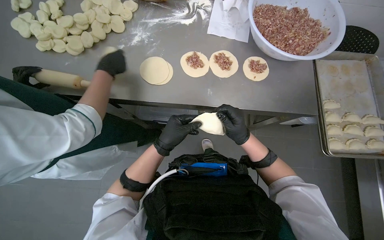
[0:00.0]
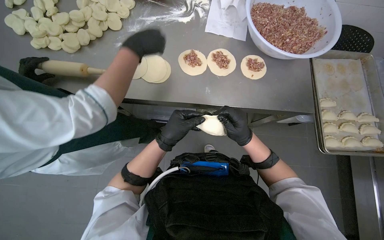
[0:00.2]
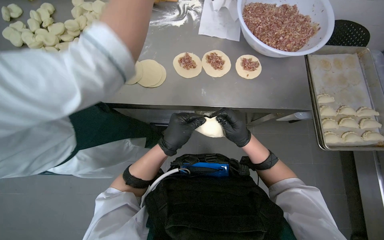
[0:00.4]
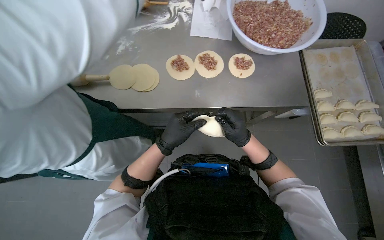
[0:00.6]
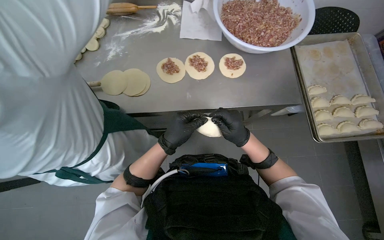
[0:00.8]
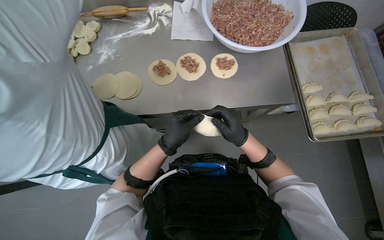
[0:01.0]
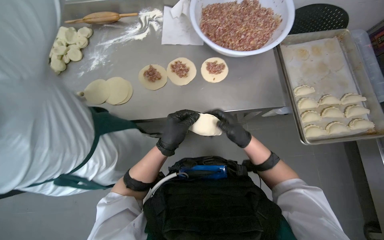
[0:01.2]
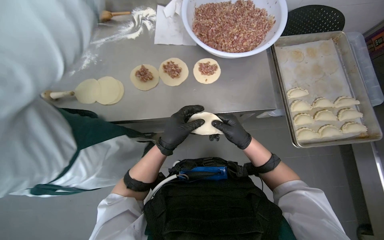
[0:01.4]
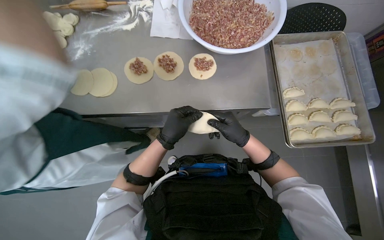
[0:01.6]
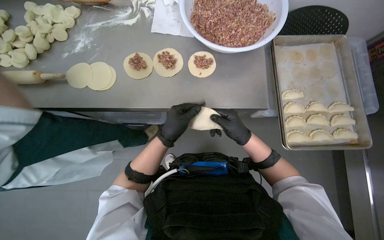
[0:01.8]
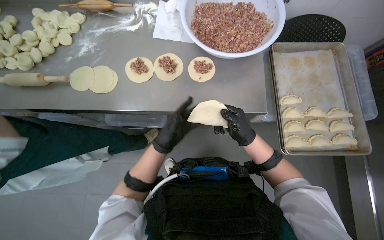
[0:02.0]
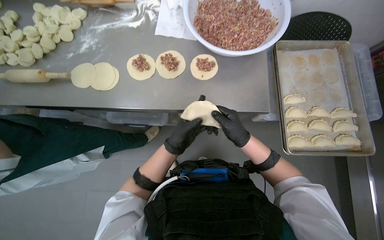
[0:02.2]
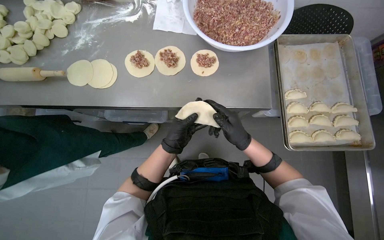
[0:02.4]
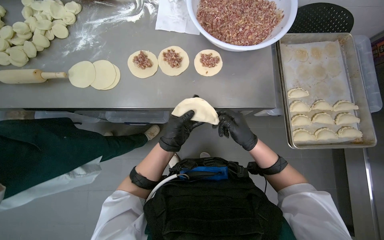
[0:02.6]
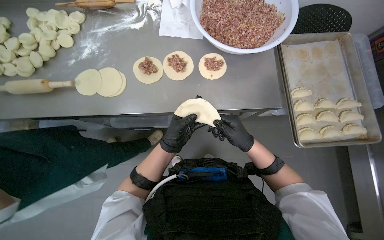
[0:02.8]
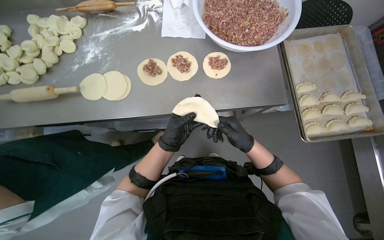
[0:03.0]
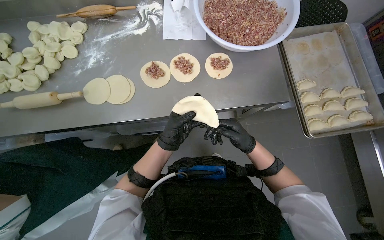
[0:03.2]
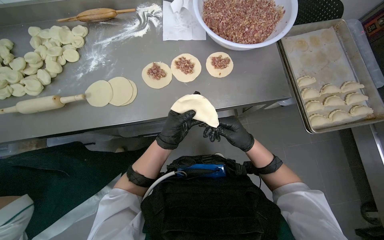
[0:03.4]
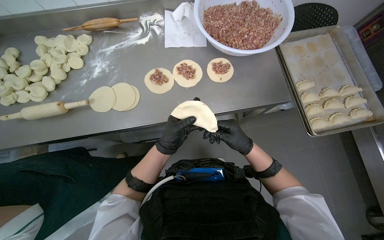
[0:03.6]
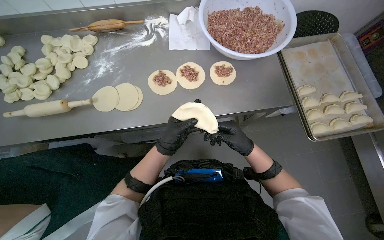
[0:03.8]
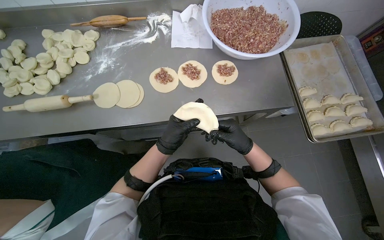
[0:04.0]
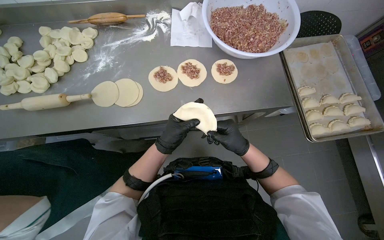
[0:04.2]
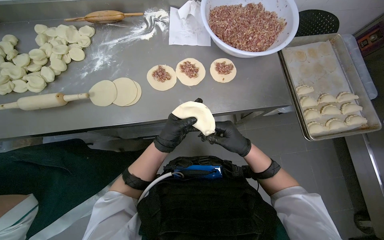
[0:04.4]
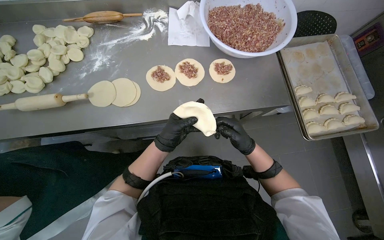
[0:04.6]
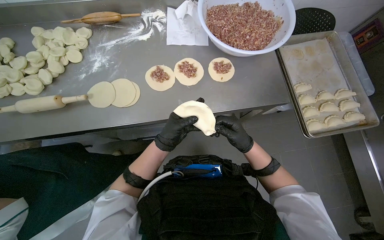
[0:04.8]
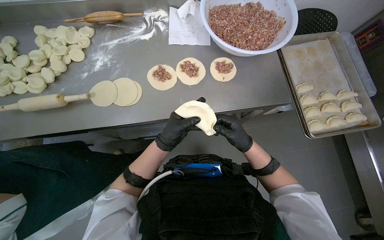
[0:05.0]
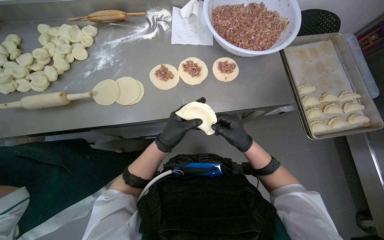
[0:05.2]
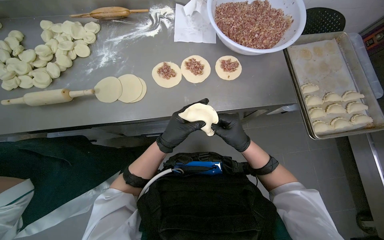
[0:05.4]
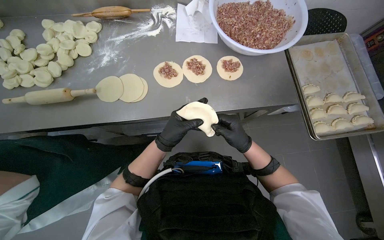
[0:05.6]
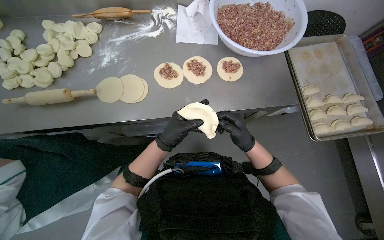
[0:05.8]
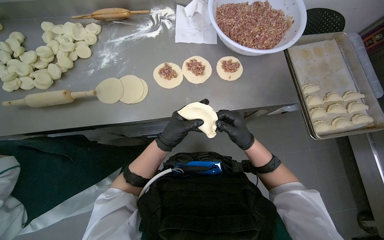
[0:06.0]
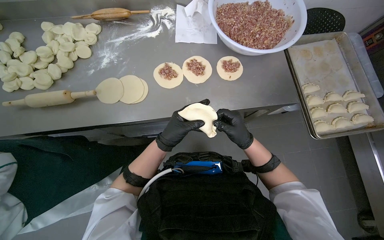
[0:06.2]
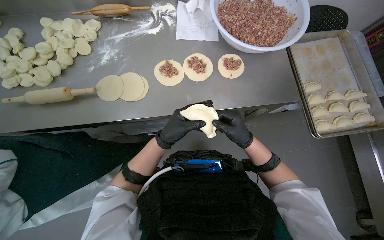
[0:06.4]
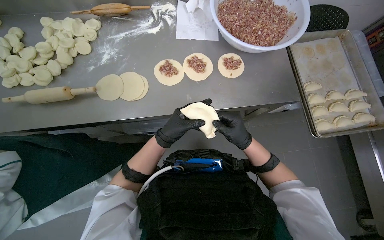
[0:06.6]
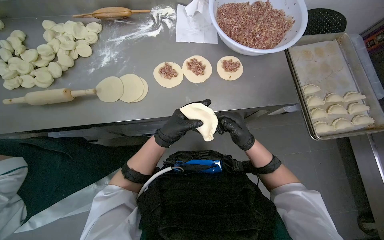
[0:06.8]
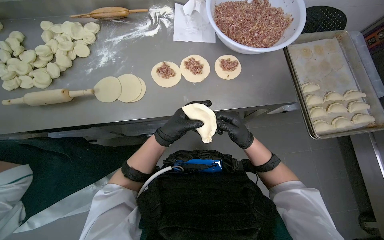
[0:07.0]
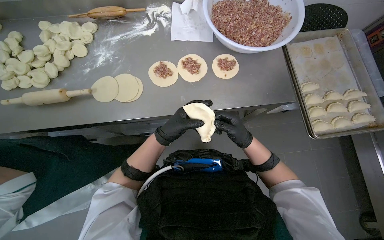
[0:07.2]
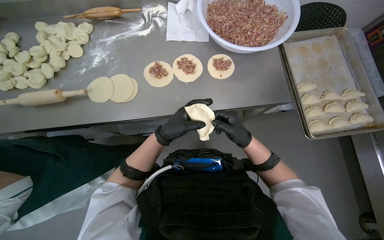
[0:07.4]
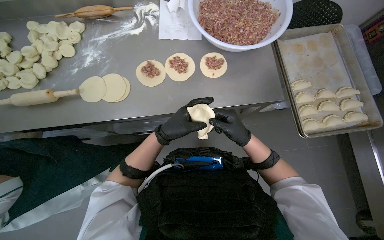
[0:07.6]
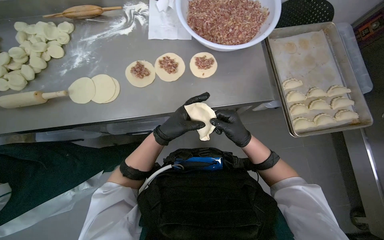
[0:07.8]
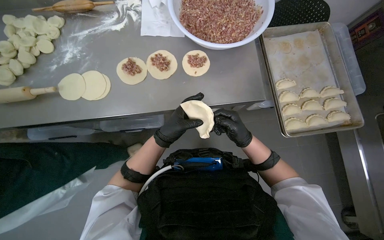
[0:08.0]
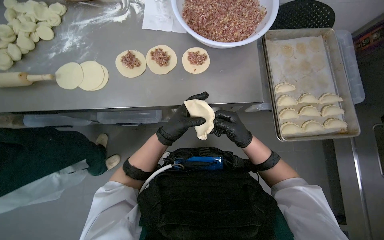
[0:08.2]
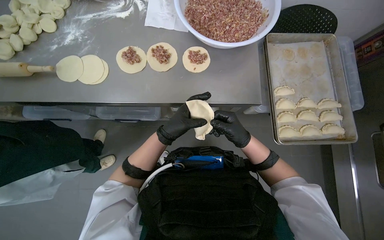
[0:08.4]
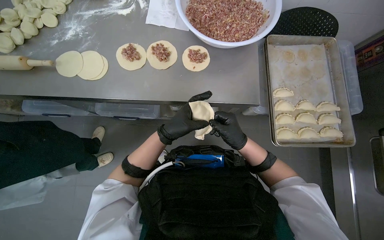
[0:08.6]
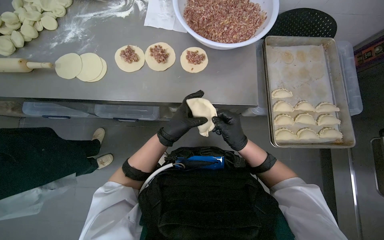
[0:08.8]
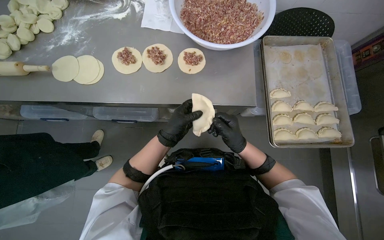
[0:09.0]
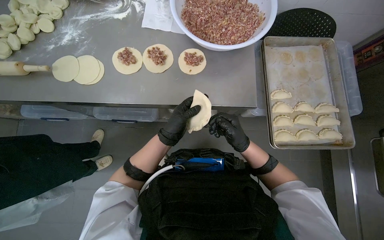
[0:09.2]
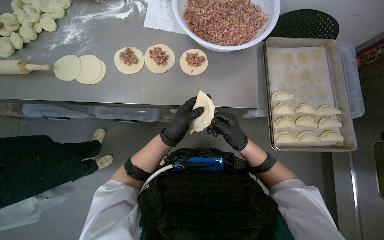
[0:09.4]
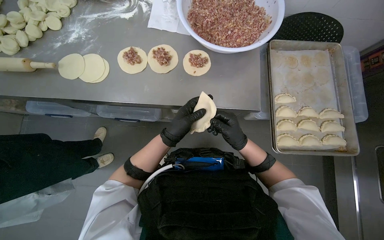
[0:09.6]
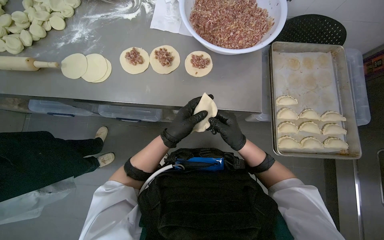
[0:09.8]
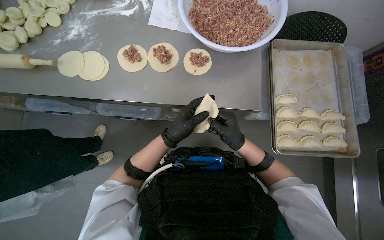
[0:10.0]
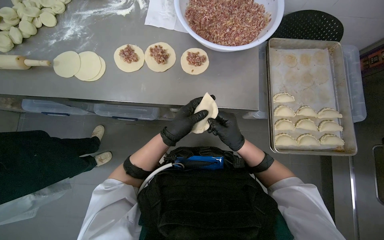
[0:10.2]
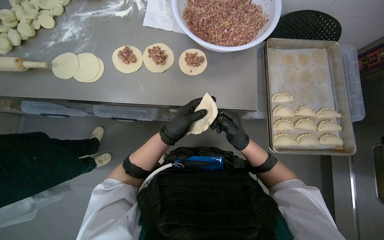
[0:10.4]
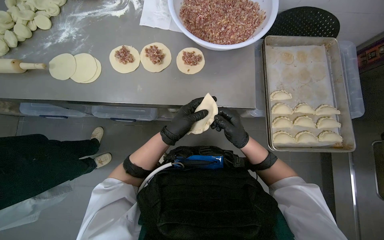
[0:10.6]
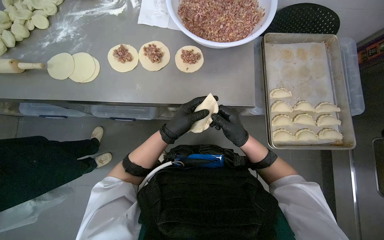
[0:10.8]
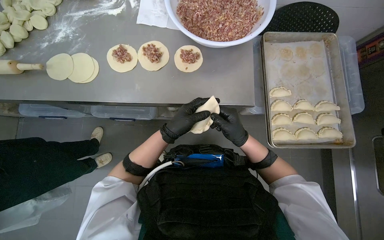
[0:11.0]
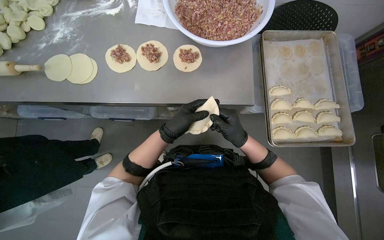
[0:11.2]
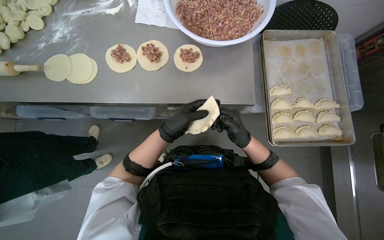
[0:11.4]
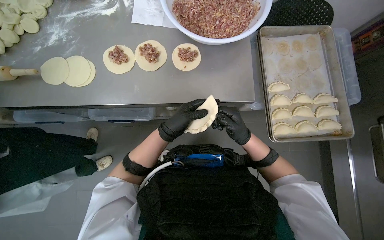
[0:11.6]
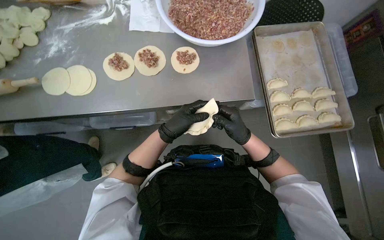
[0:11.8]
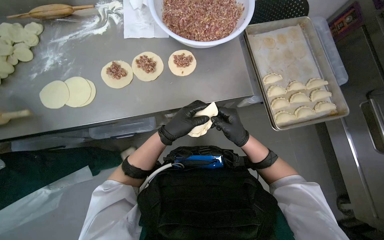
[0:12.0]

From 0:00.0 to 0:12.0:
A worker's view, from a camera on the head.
Job: preparing food.
The whole recording: Preparing meat-filled dumplings. The worker places meat filling onto dough circles, seals them, and places them onto a tray.
From 0:03.0 to 0:04.4: The hands stay close to where they were, moving slightly.
From 0:04.4 to 0:07.6: The hands stay close to where they were, moving slightly.
From 0:09.0 to 0:12.0: The hands make small movements and keep their place.

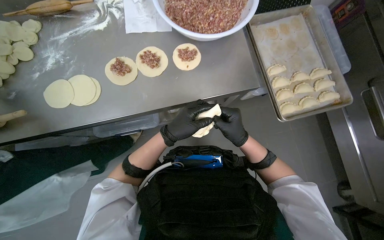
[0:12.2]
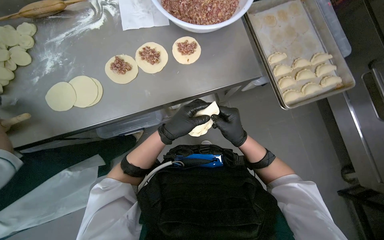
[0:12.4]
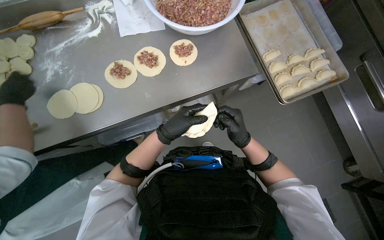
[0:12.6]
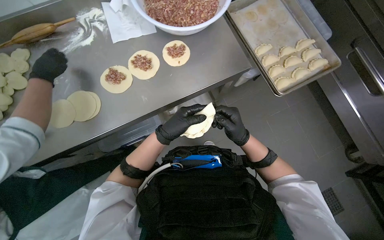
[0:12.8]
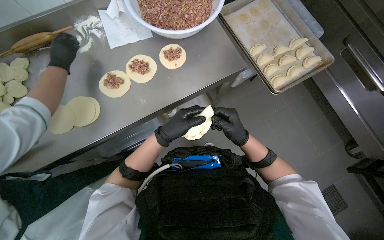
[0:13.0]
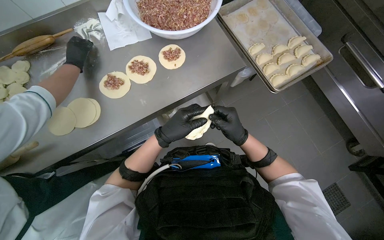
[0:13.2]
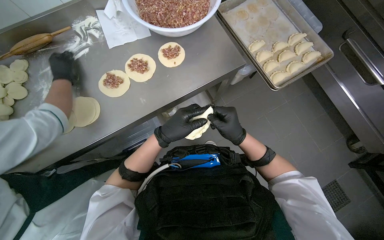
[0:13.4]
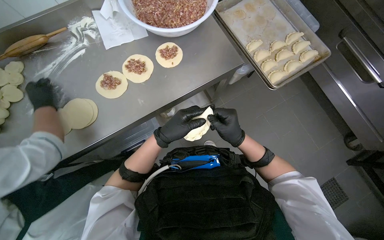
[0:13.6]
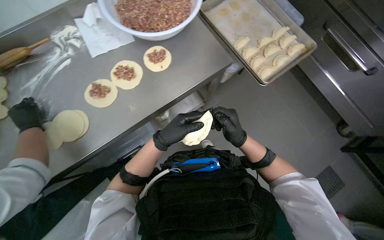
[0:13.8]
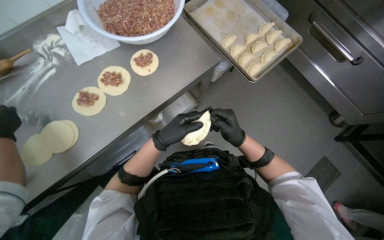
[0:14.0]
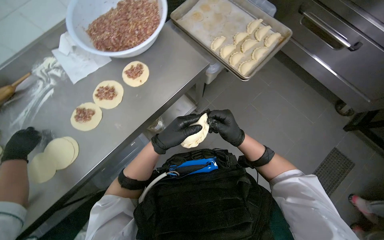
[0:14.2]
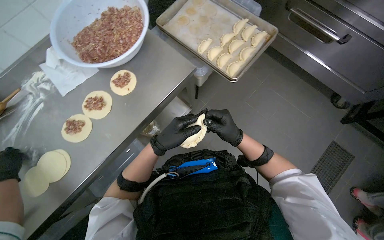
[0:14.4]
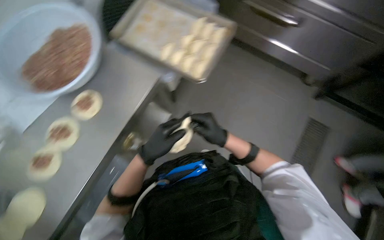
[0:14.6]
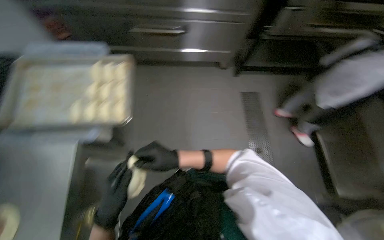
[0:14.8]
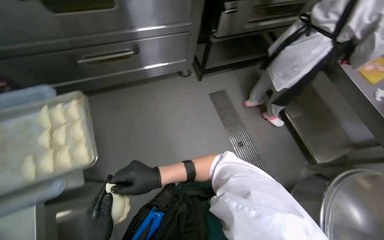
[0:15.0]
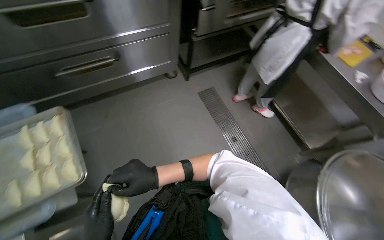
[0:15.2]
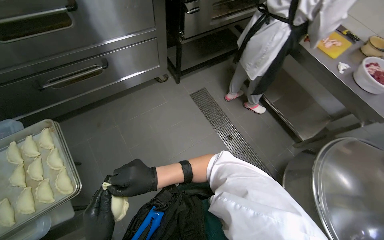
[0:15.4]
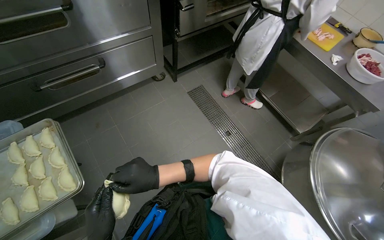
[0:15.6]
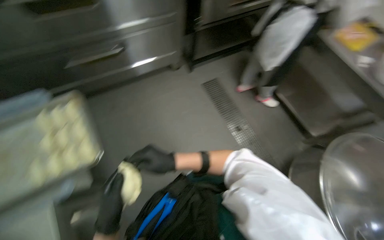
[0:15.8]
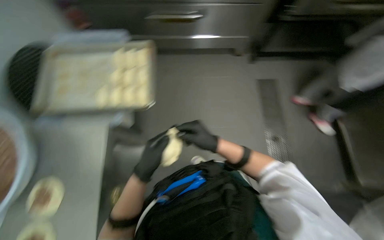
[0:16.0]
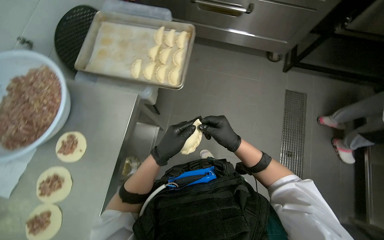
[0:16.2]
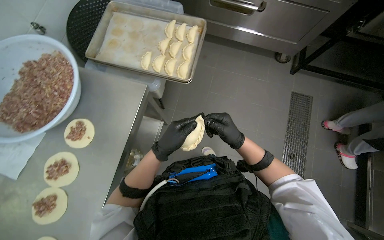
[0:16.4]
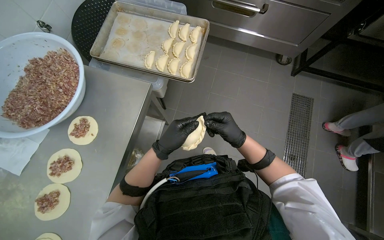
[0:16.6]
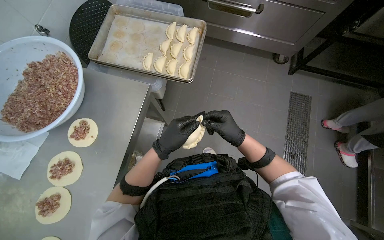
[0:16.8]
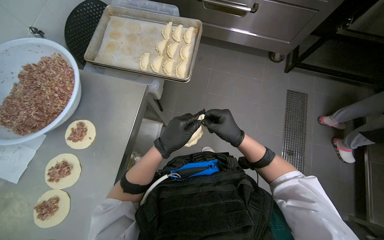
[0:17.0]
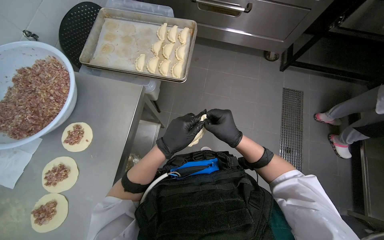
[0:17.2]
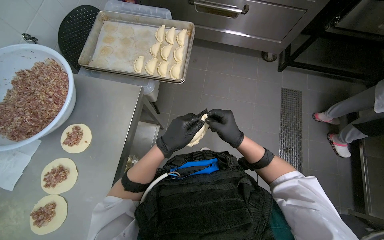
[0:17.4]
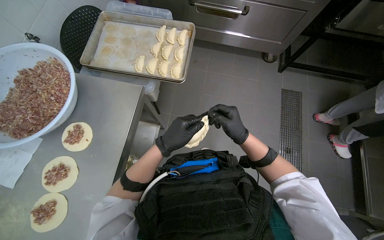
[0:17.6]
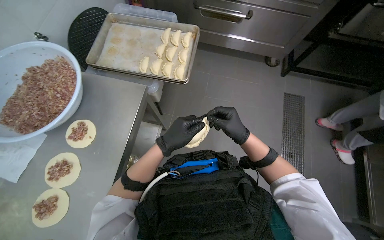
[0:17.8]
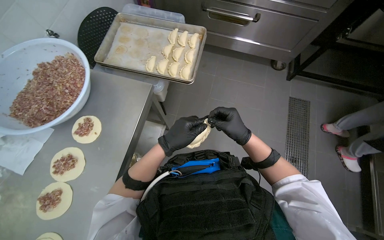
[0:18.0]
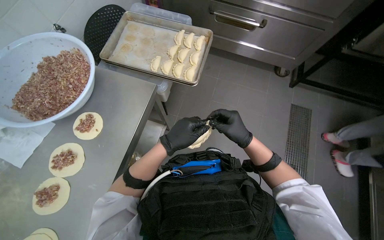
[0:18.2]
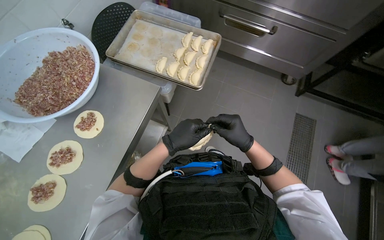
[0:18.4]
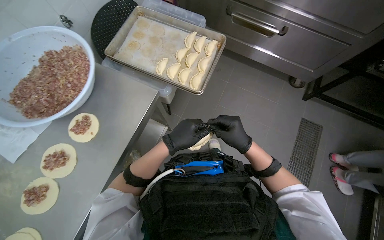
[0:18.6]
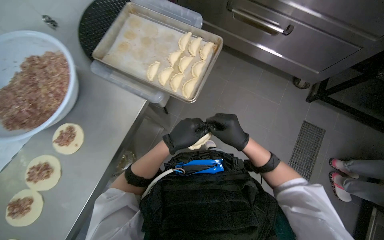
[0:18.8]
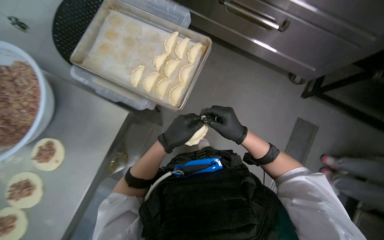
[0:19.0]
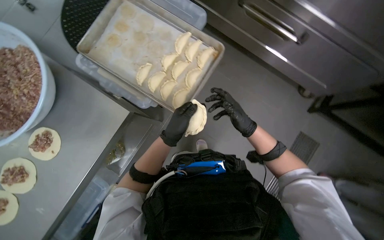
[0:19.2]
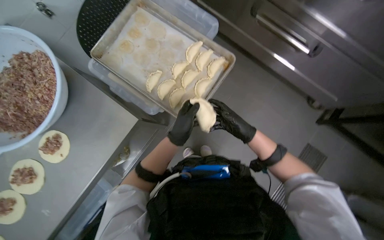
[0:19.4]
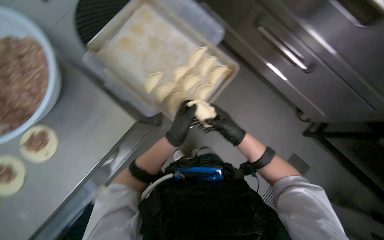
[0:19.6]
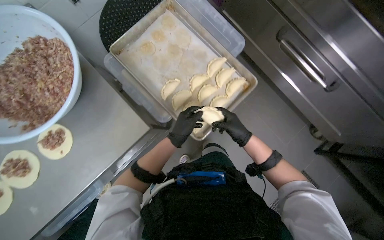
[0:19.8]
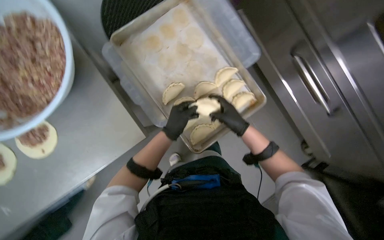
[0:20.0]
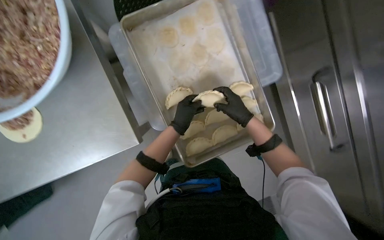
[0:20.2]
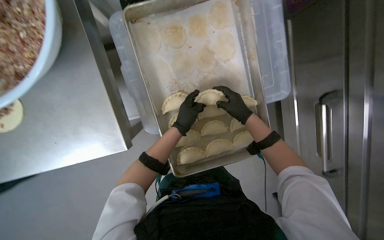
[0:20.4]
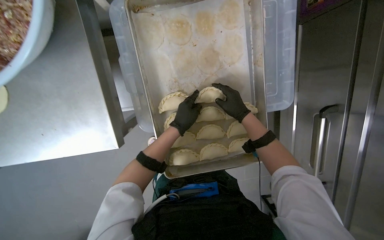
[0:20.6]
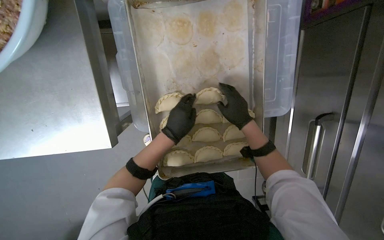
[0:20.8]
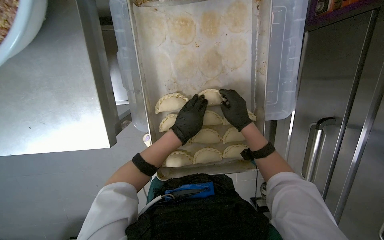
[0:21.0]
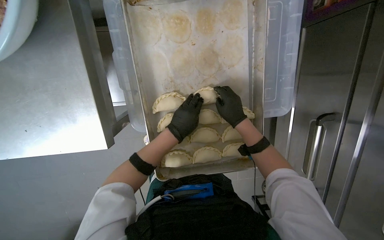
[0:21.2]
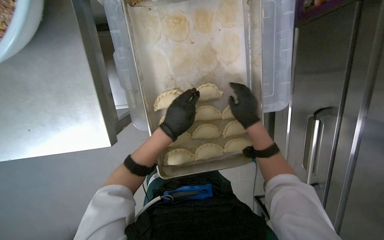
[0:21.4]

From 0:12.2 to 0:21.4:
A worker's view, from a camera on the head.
Job: preparing food.
The whole recording: Preparing meat-filled dumplings. The worker places meat filling onto dough circles, seals them, and places them onto a tray.
From 0:13.8 to 0:15.2: The wearer's head swings about 80 degrees to the right.
From 0:15.2 to 0:16.8: The head turns to the left by some 45 degrees.
From 0:16.8 to 0:18.4: The hands work in one place, with small movements.
From 0:18.4 to 0:19.8: The wearer moves approximately 40 cm.
From 0:19.8 to 0:21.4: The view tilts some 15 degrees downward. Everything in view rotates some 35 degrees clockwise.
